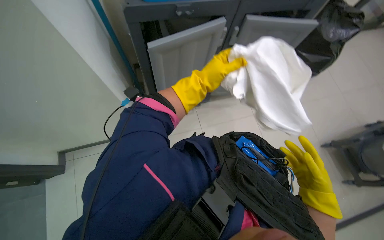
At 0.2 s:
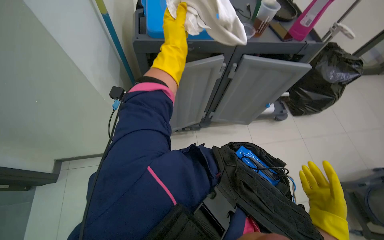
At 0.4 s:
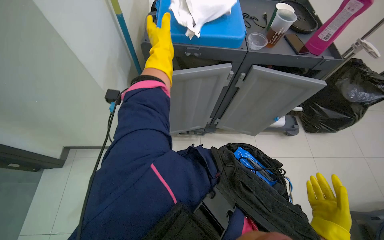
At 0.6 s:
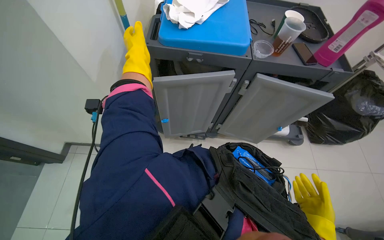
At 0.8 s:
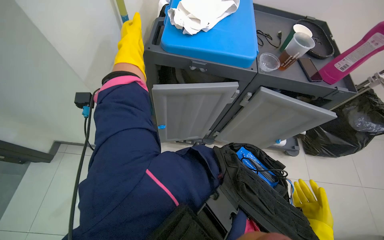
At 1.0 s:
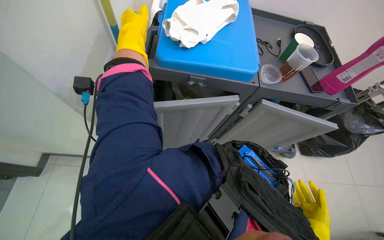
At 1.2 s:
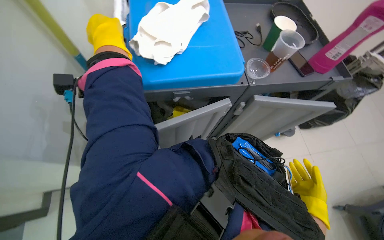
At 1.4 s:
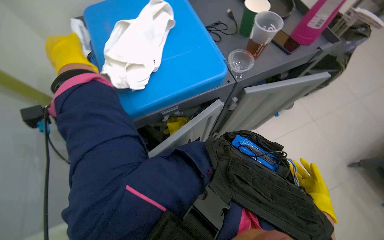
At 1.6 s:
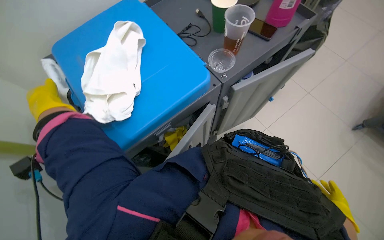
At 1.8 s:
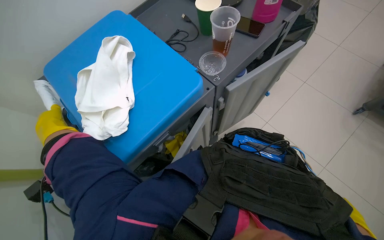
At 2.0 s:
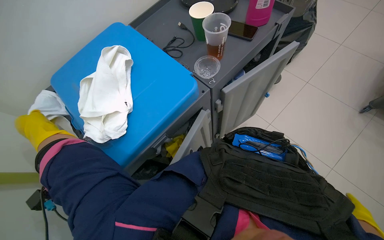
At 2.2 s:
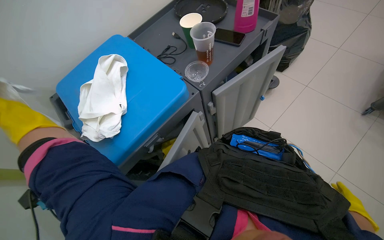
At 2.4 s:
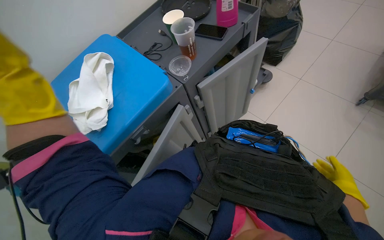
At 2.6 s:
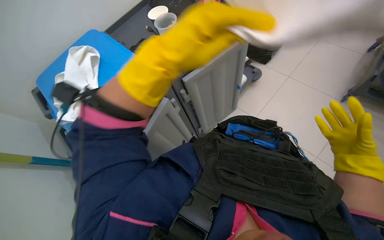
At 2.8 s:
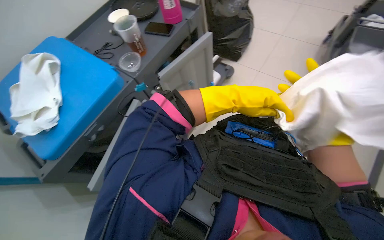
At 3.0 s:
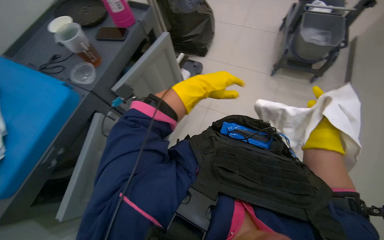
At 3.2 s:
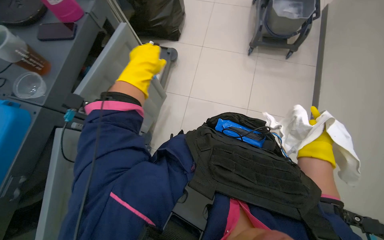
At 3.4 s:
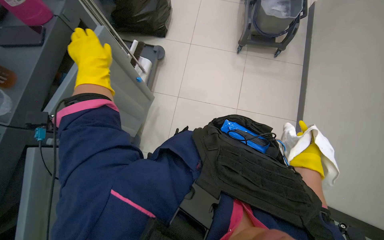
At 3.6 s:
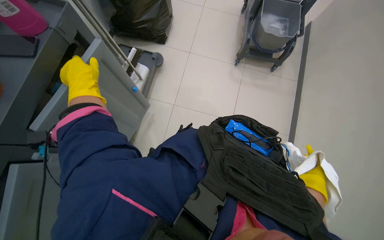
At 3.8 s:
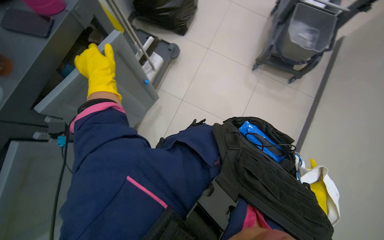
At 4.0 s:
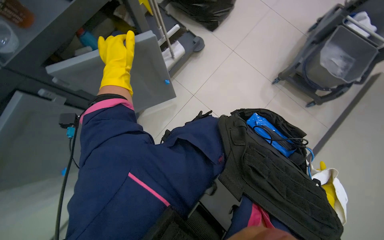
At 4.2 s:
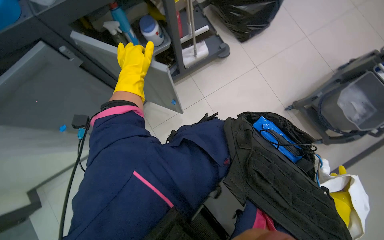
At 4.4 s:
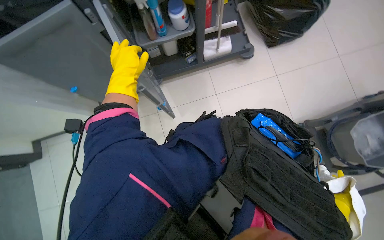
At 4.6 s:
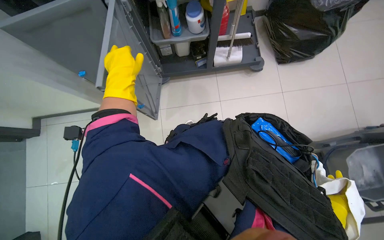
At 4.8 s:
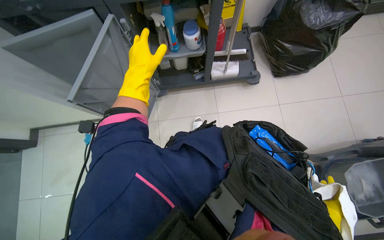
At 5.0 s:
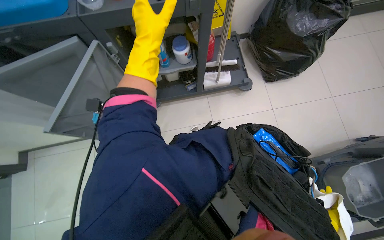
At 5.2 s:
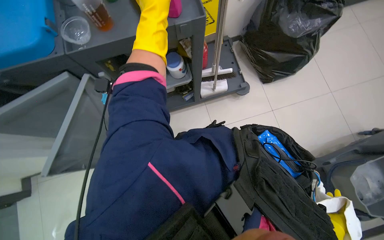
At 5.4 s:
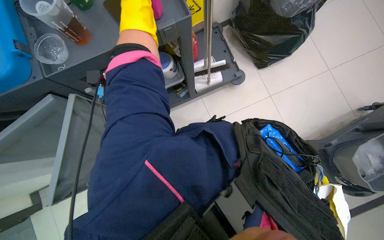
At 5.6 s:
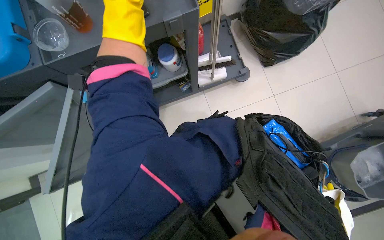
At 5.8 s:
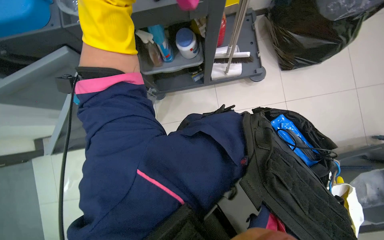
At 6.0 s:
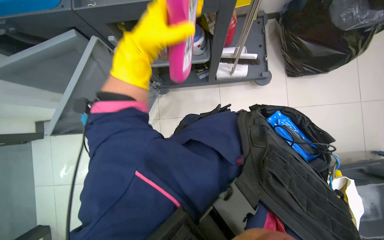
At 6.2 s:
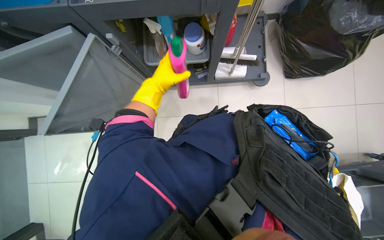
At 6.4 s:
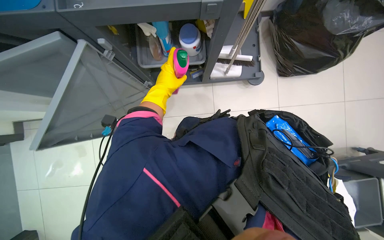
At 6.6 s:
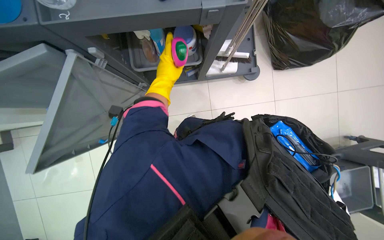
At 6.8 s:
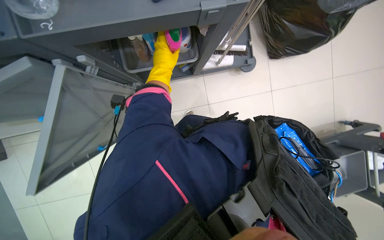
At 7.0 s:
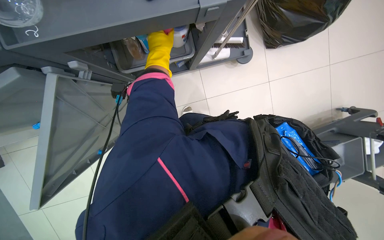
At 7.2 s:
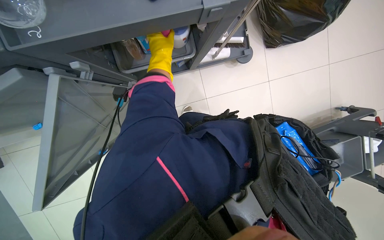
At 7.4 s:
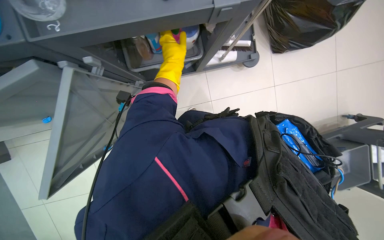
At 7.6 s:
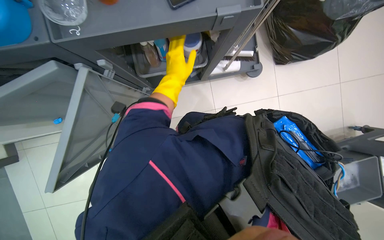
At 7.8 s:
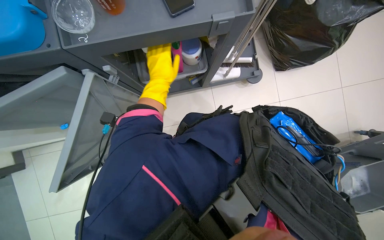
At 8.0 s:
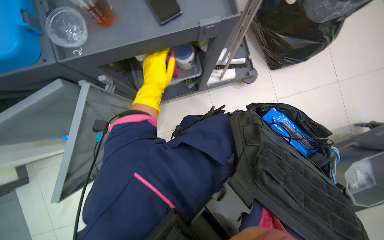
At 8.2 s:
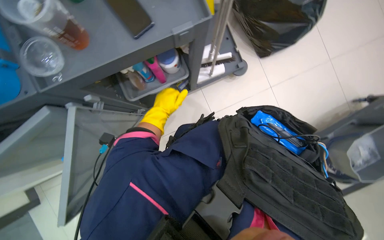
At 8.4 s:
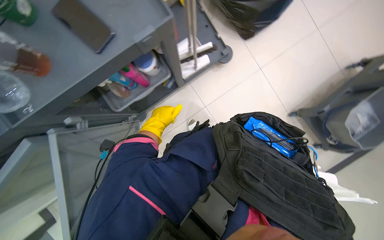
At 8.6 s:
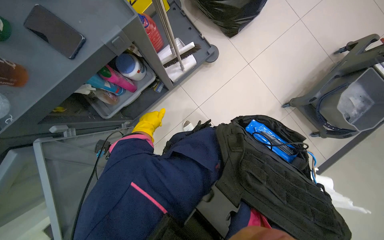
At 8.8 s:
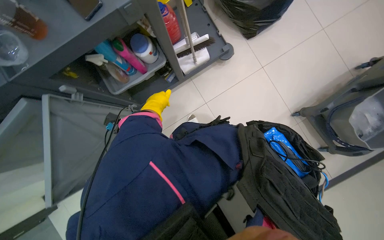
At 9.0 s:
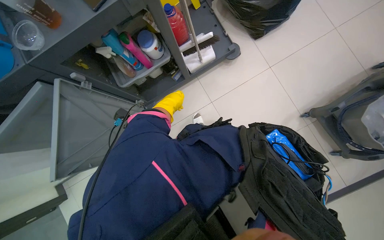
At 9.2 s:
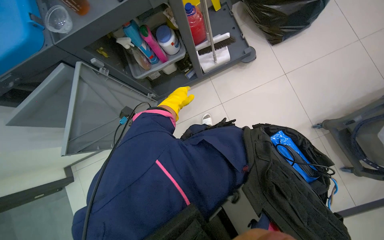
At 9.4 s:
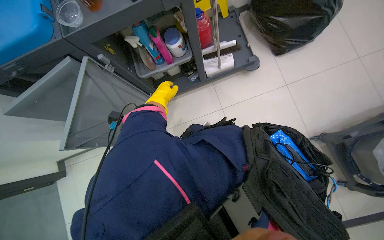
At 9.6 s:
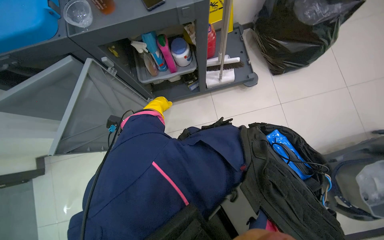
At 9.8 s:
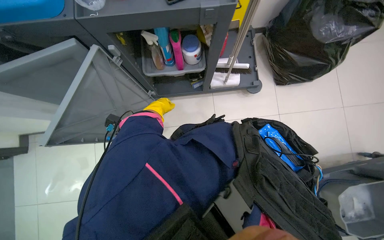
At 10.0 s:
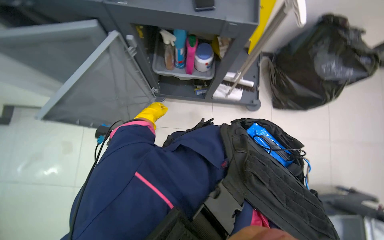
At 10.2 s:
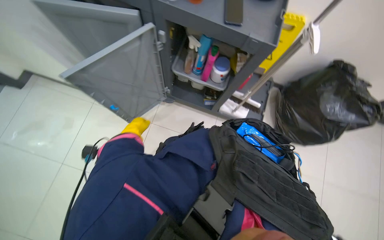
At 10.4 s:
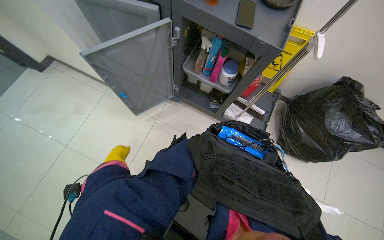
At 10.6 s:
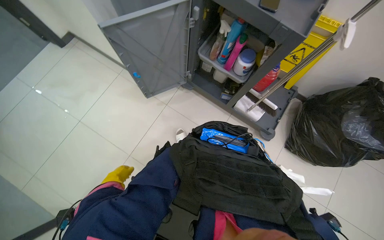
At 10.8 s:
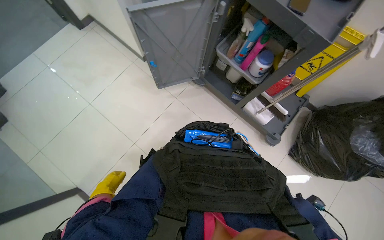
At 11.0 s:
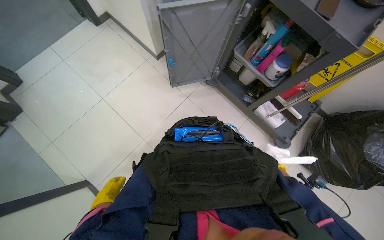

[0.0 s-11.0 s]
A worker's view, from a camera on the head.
Job: organizing items.
The whole recording: Organizing cleaning cart. The worker closes cart doors, places a mop on the cart, folds cloths, and arranges cleaning bottles.
0.0 to 1.6 s: The camera is carried approximately 40 cm. Everything in view rotates roughly 30 degrees counterclockwise.
3.2 to 4.8 s: The scene rotates clockwise by roughly 70 degrees.
4.8 to 6.2 s: The left hand moves farther from the camera, some 20 cm.
9.4 to 11.0 s: The scene rotates clockwise by roughly 65 degrees.

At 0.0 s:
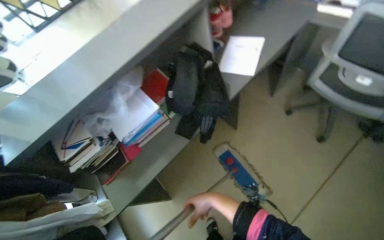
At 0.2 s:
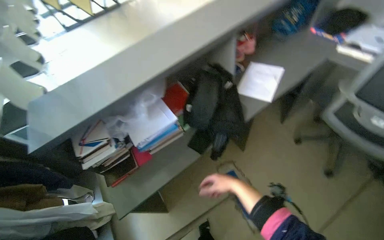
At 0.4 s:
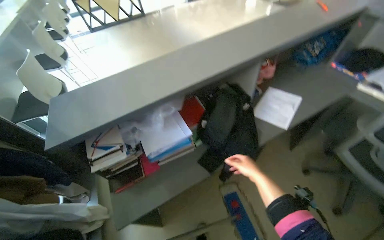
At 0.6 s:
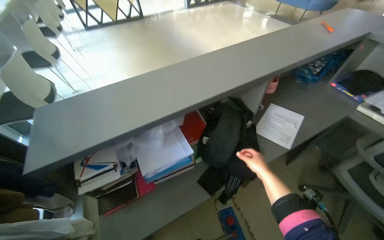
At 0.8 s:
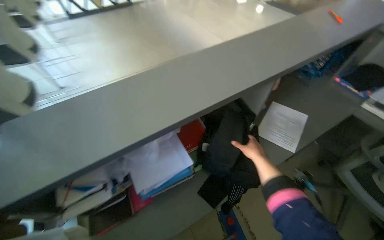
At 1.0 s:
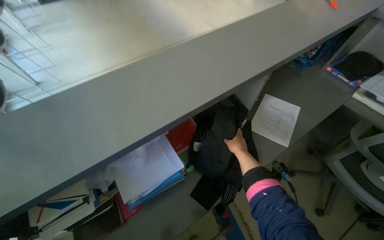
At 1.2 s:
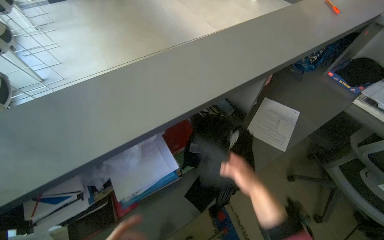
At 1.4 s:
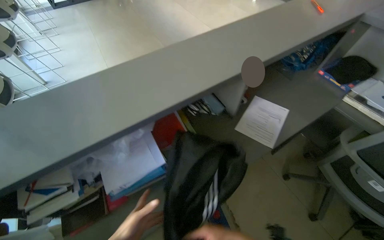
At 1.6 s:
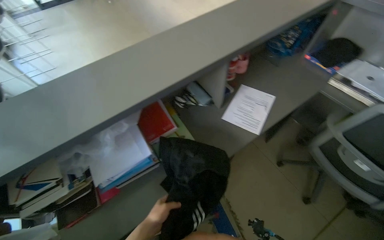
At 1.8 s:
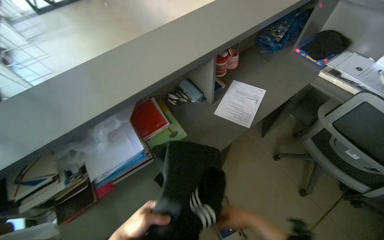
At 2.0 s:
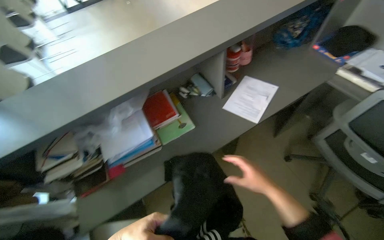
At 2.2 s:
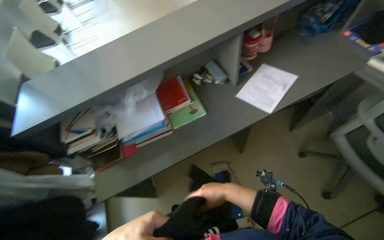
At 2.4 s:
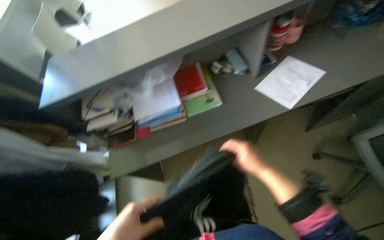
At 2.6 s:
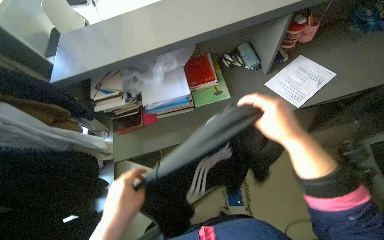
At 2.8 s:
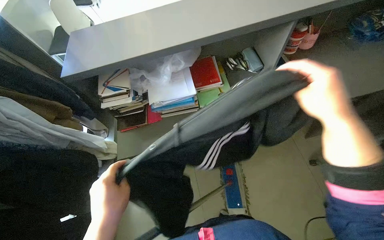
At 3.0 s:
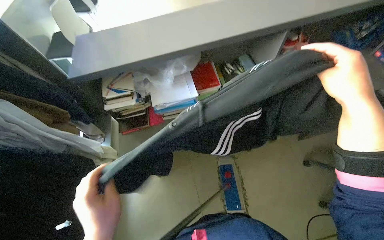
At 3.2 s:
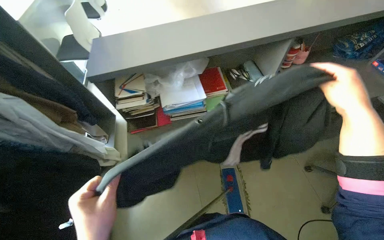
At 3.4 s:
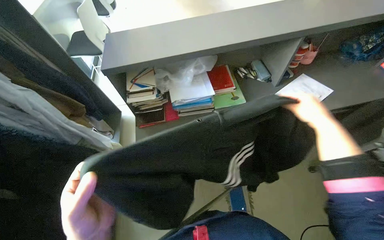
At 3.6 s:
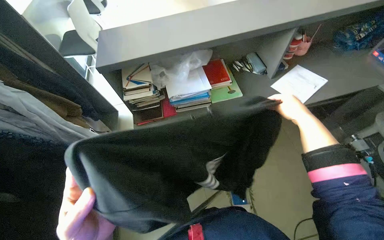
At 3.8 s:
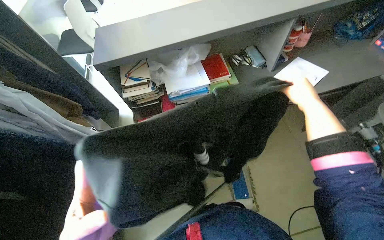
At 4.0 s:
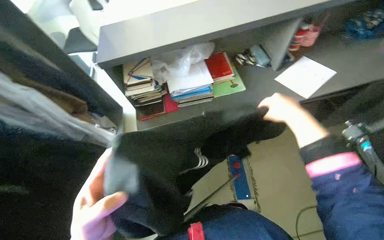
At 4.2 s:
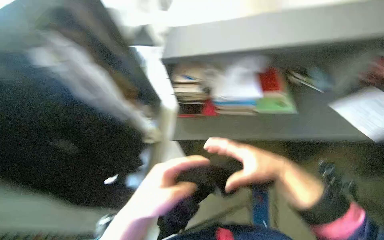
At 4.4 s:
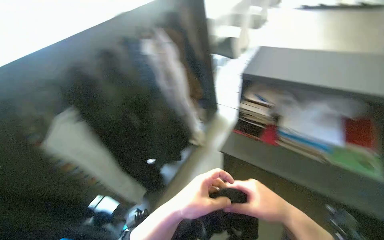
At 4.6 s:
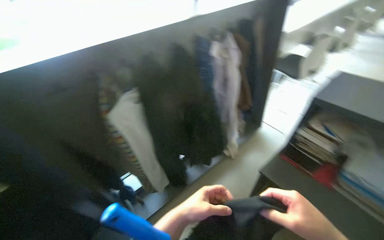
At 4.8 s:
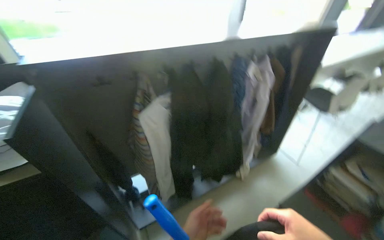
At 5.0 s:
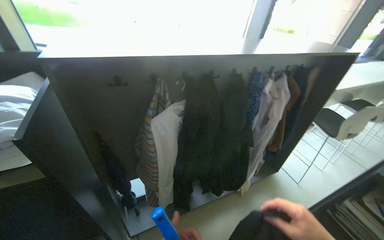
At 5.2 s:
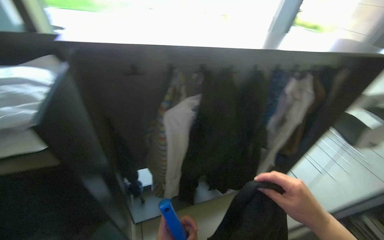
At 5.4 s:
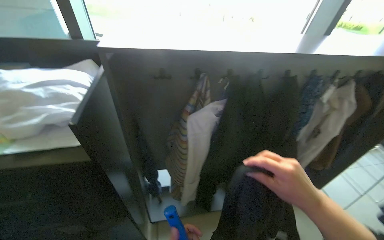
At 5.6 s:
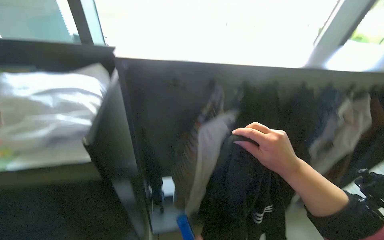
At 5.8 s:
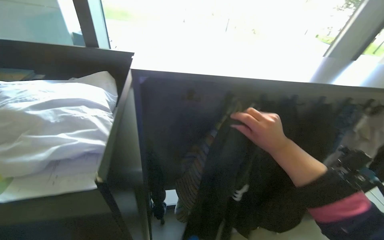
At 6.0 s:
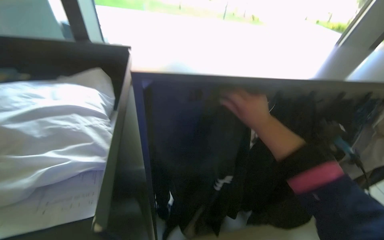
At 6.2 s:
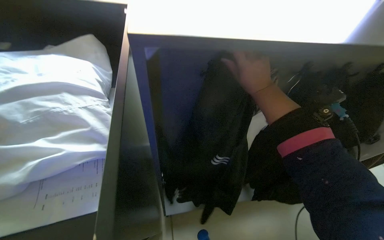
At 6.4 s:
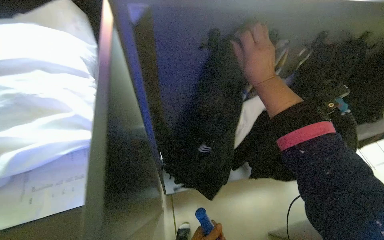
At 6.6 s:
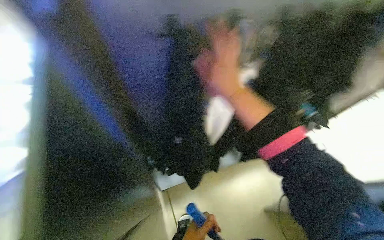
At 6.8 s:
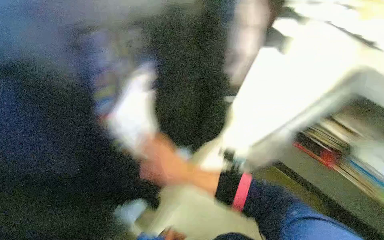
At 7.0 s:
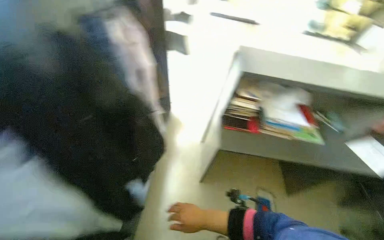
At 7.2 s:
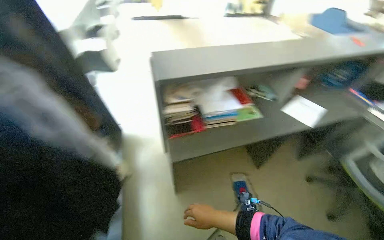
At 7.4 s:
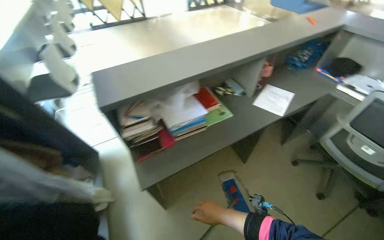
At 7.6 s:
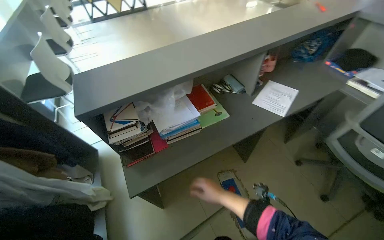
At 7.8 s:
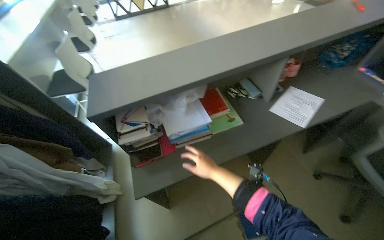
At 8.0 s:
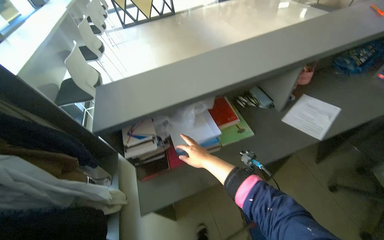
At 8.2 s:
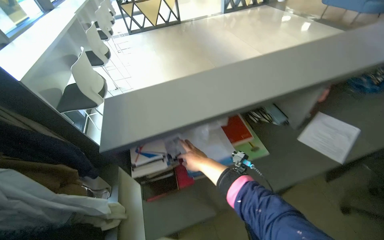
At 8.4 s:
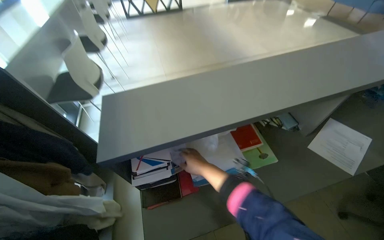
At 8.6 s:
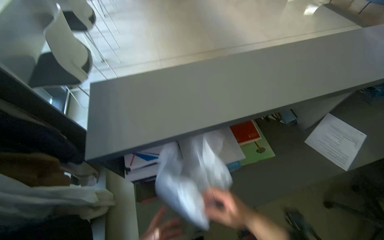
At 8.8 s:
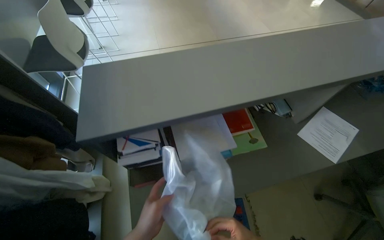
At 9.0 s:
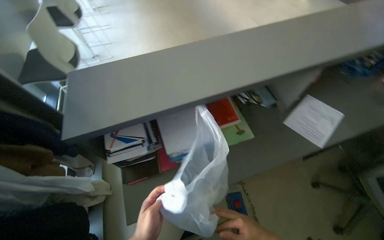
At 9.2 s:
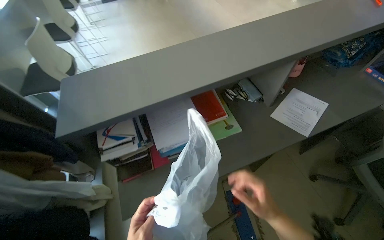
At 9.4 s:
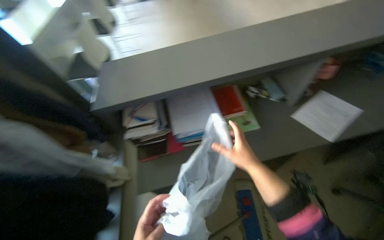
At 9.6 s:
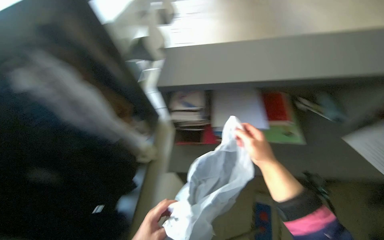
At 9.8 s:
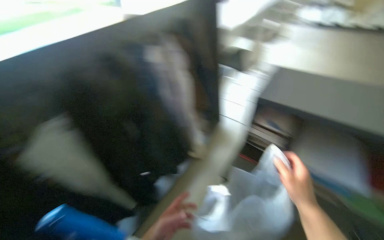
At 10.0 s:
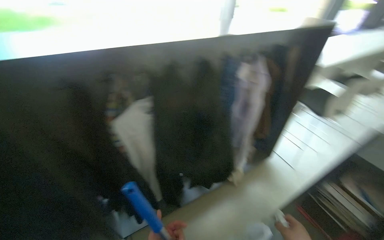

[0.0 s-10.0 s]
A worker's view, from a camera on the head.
Job: organizing items.
The whole recording: Organizing clothes on rack. The worker picks up clothes and a bag from a shelf and hangs them on a rack.
1.4 to 2.8 s: The head turns to the left by approximately 20 degrees.
2.8 to 4.2 s: The right hand goes some 30 cm to the left and down the picture, and goes farther from the camera and returns, approximately 10 cm each way.
4.2 to 5.8 s: The camera travels approximately 60 cm. The wearer looks about 80 degrees further to the left. The view tilts about 10 degrees upward.
5.8 to 7.2 s: The head rotates about 40 degrees to the right. The view tips downward by about 15 degrees.
7.2 to 8.6 s: The wearer moves approximately 50 cm.
8.6 to 10.0 s: The camera travels about 40 cm. The wearer looks some 70 degrees further to the left.
